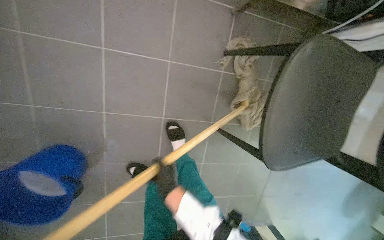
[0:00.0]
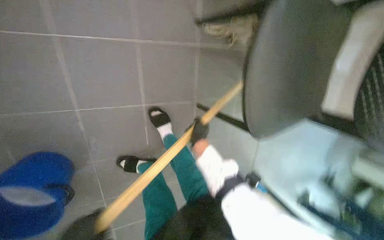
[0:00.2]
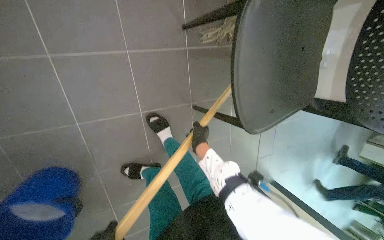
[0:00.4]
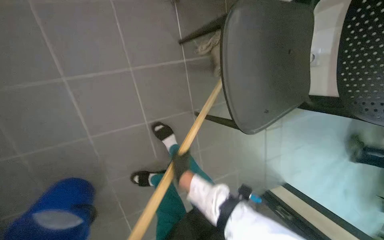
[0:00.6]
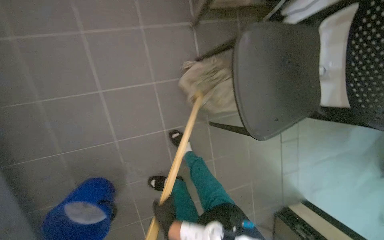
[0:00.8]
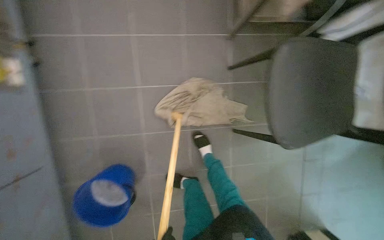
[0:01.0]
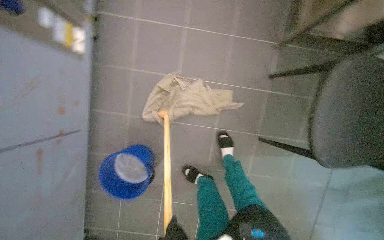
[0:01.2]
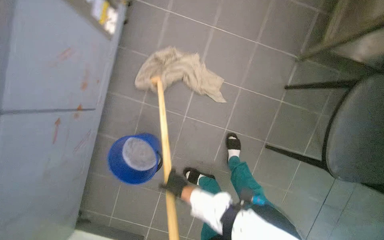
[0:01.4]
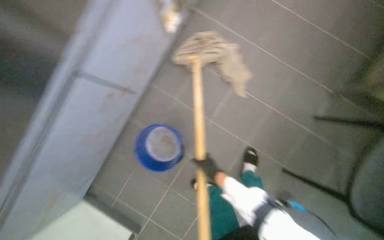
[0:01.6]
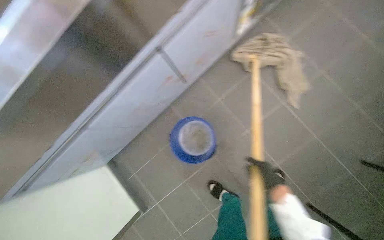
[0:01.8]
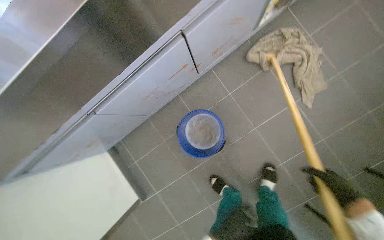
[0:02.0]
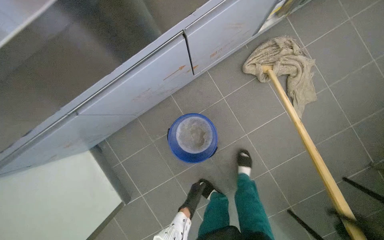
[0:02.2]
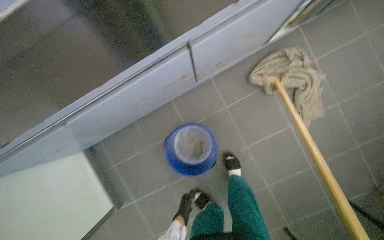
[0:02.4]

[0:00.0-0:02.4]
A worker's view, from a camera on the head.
Job: mopping floor.
The whole recording: Mopping kitchen floor. The worker mops the tiled floor in the kitchen area.
0:00.0 to 0:01.2: The view pans to the left by some 15 degrees.
0:01.2 to 0:02.4: The head travels about 50 cm. The scene turns roughly 50 degrees clockwise in the picture.

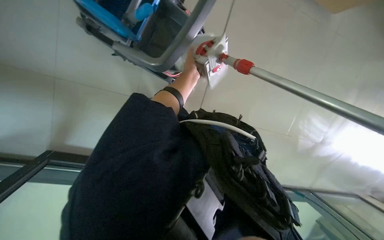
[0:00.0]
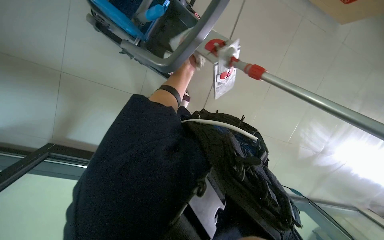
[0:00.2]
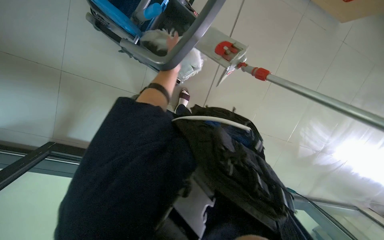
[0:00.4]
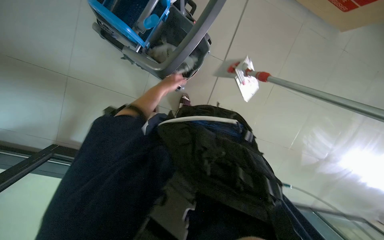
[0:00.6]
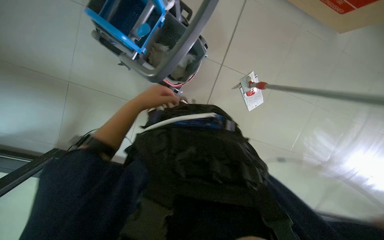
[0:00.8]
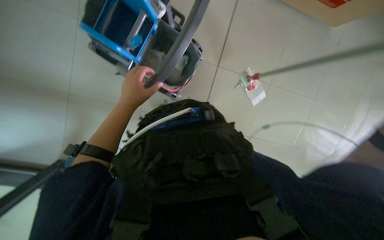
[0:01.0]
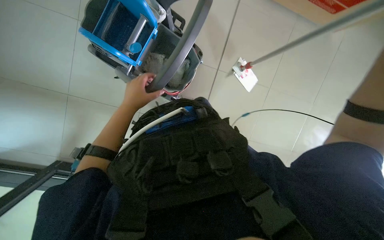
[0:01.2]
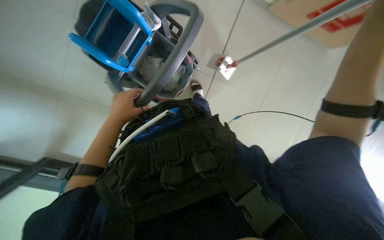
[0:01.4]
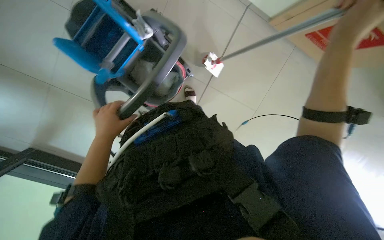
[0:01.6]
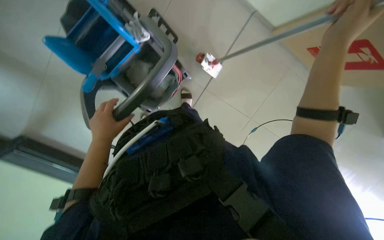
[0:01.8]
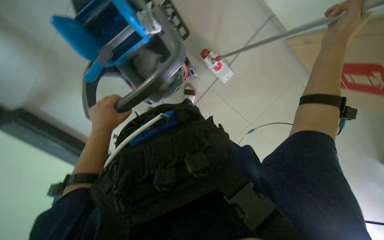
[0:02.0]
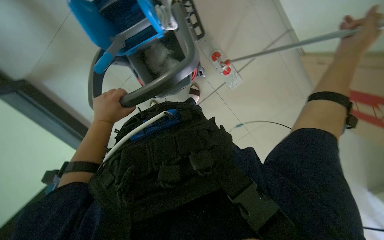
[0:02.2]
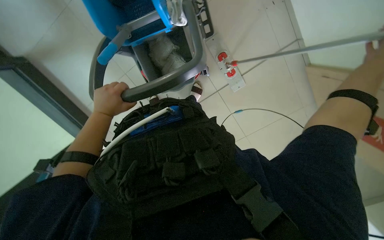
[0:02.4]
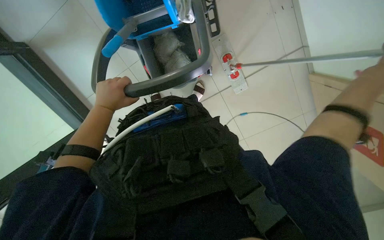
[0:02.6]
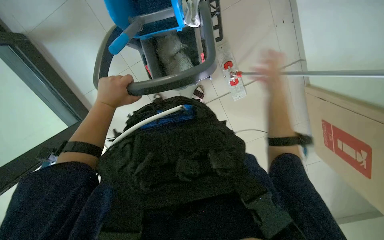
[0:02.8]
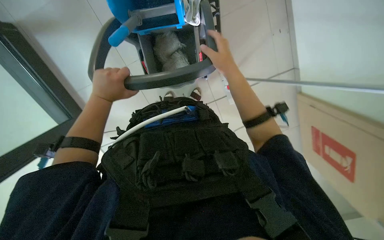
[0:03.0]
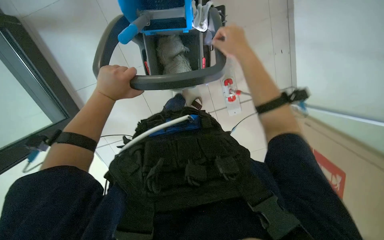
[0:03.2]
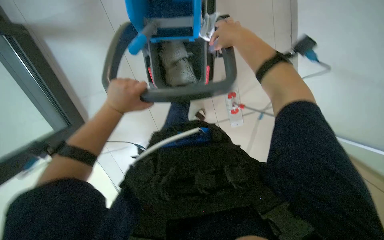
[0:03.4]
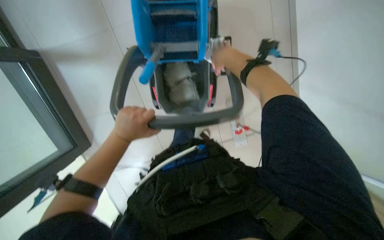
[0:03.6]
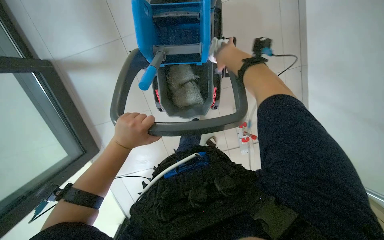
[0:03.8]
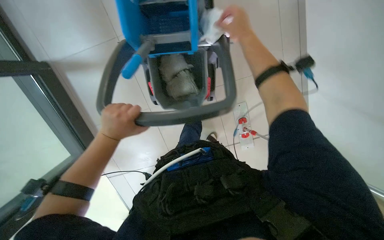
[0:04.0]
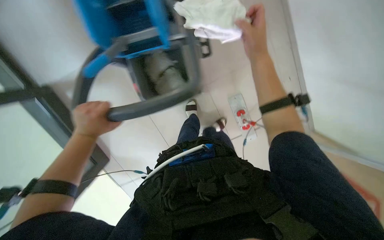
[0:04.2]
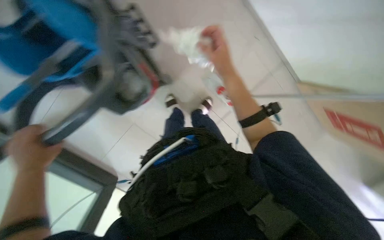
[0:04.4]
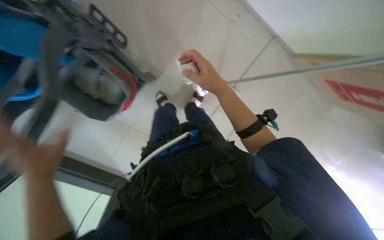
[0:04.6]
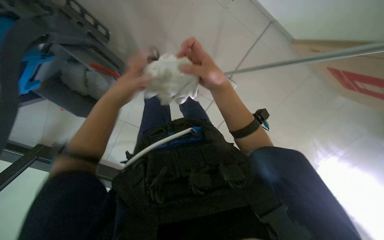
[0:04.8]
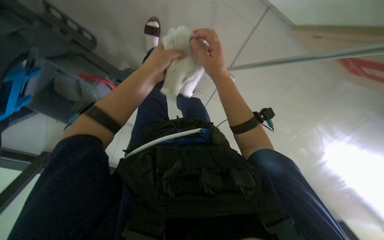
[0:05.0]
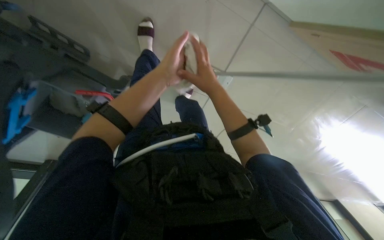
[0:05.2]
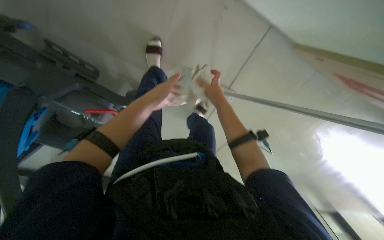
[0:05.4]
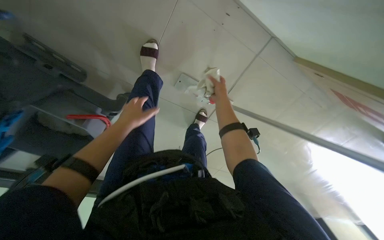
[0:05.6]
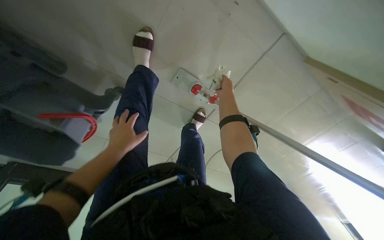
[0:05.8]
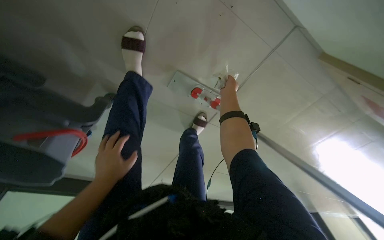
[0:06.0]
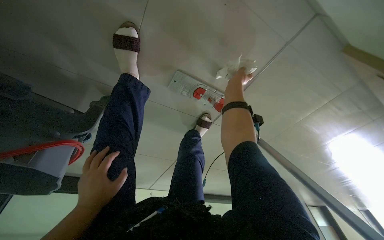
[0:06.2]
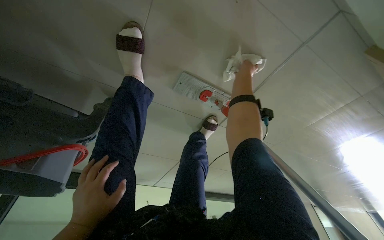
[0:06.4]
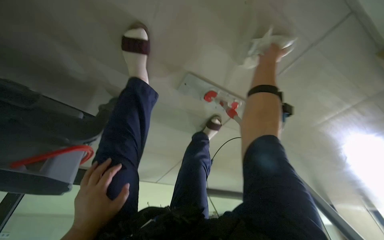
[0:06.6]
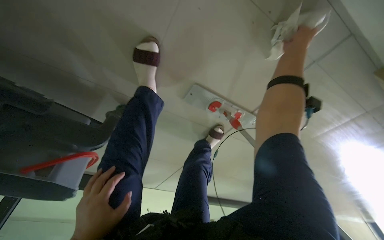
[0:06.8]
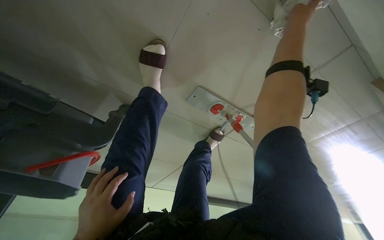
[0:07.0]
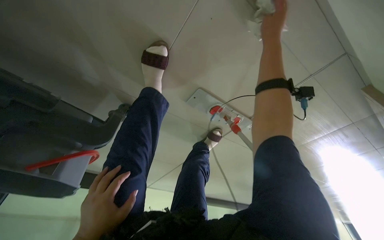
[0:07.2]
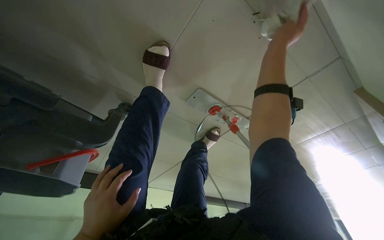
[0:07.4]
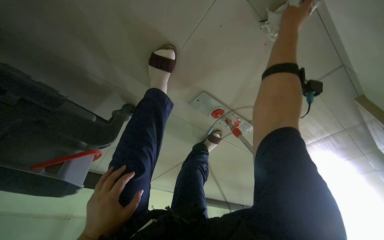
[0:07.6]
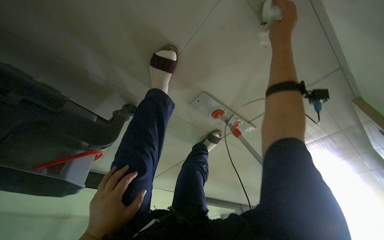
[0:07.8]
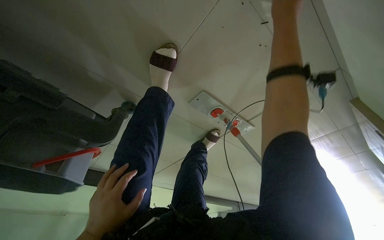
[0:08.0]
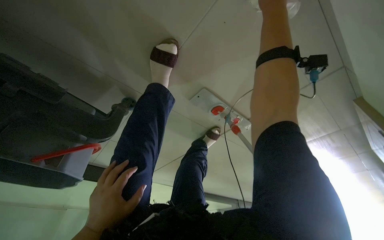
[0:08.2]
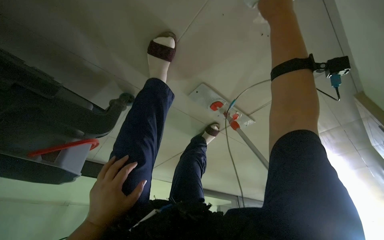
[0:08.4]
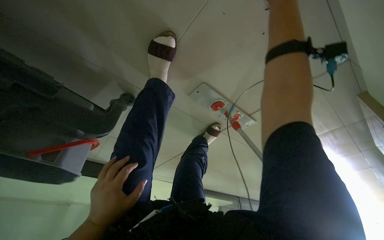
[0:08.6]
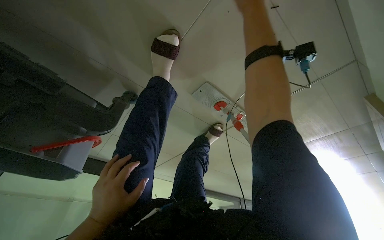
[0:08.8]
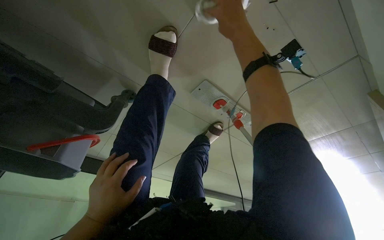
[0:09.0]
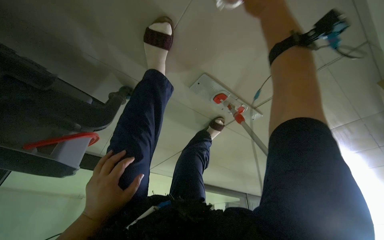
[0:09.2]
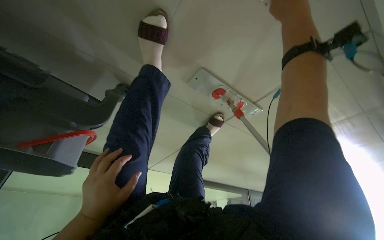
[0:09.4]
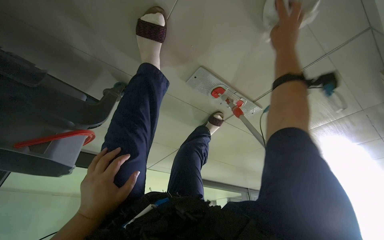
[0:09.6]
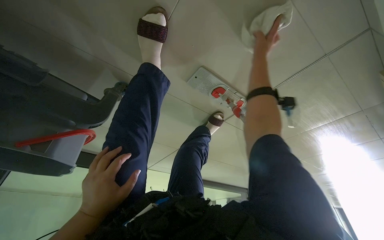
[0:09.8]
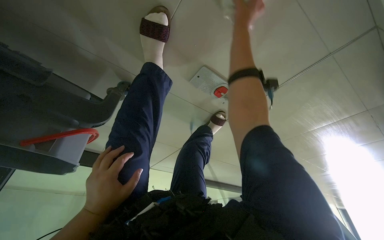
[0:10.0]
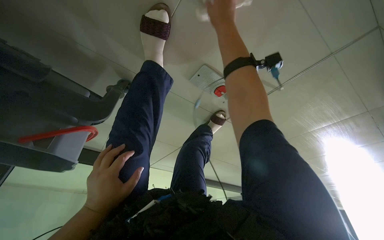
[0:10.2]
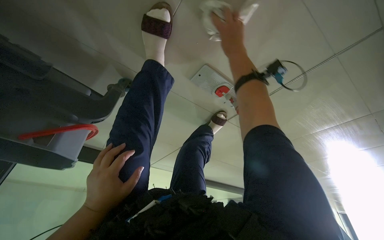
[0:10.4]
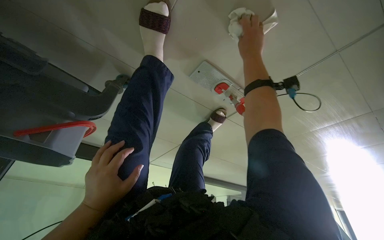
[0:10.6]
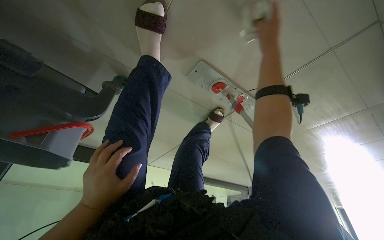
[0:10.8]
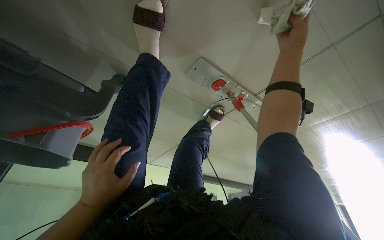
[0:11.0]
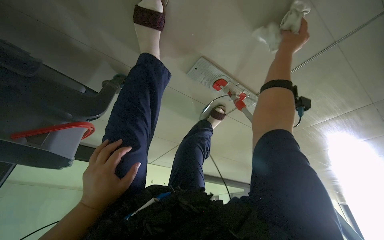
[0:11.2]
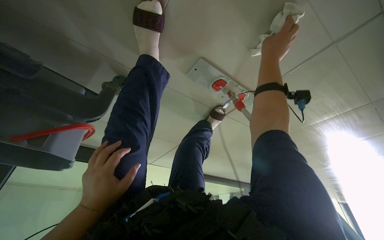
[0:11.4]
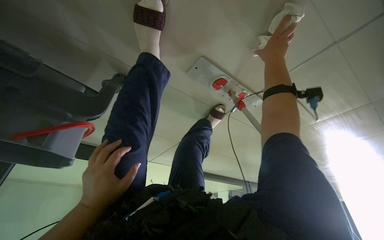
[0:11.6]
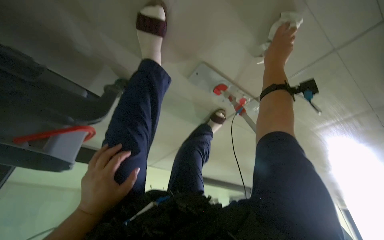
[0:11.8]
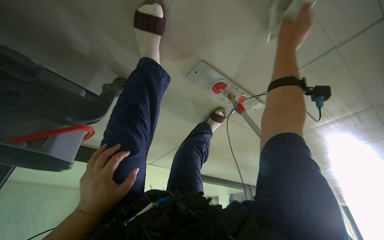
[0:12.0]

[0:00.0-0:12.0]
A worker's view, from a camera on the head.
Job: preparing cleaning supplies.
The whole recording: Wringing and reattaching mop head. The worker removes the mop head, wrings it in the bucket, and reattaches it to the mop handle.
0:01.6 to 0:03.0: Everything in view rotates approximately 30 degrees clockwise.
0:04.4 to 0:06.0: The wearer moves some 50 cm. The view tilts approximately 10 degrees downward.
0:06.0 to 0:07.6: The right hand goes some 35 cm up the picture and nearer to the camera.
0:09.0 to 0:10.4: The right hand shifts some 15 cm farther from the camera.
0:10.4 to 0:12.0: The right hand is displaced to the right by some 15 cm.

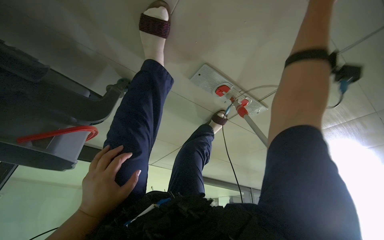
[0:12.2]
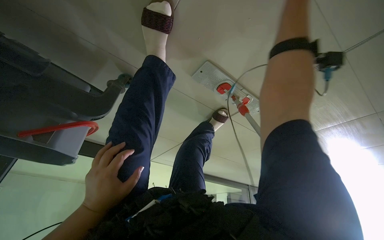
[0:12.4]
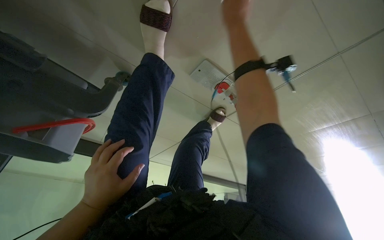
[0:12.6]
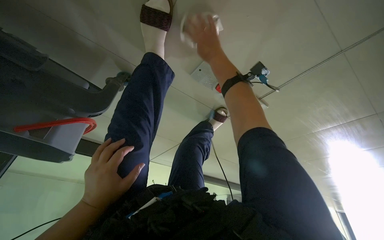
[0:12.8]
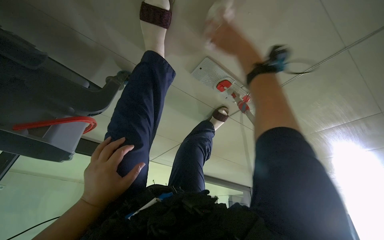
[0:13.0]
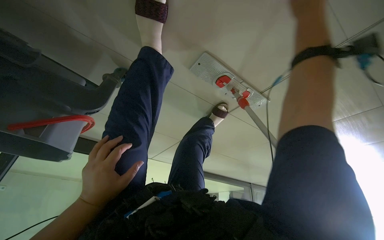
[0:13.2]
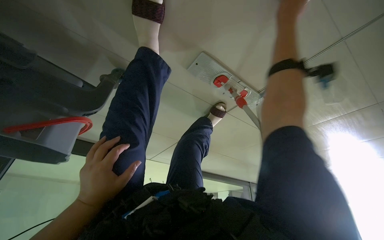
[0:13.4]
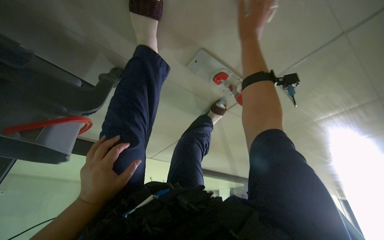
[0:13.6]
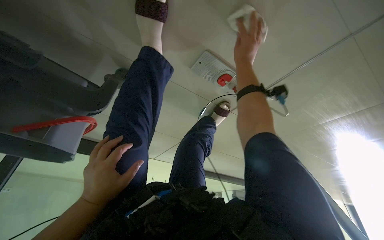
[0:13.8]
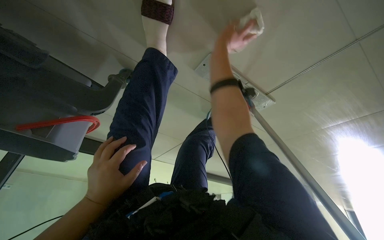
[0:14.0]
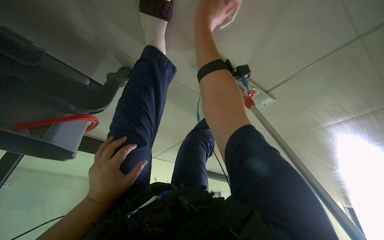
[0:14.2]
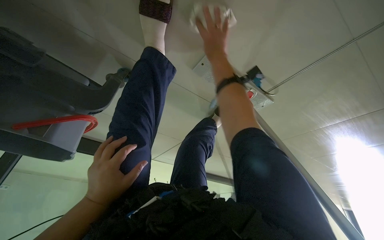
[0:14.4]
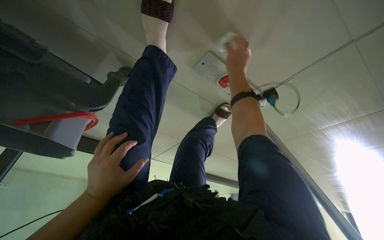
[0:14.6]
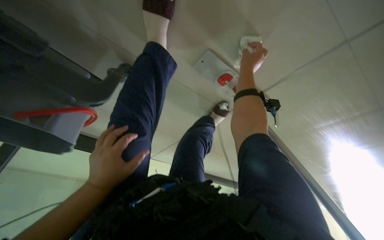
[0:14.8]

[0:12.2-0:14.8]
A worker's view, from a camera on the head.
Job: preparing cleaning supplies.
The whole recording: Wringing and reattaching mop head. The worker removes the mop head, wrings it in the bucket, and reattaches it to the mop handle.
0:13.4 to 0:14.8: The right hand travels farther from the camera and down the picture by approximately 15 cm, and goes to the left and returns, approximately 25 cm each way.

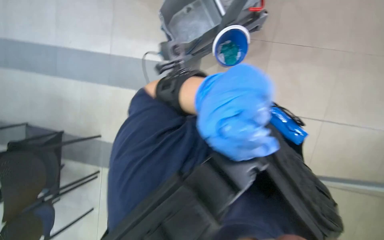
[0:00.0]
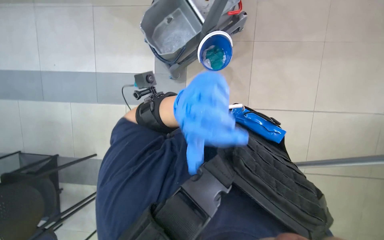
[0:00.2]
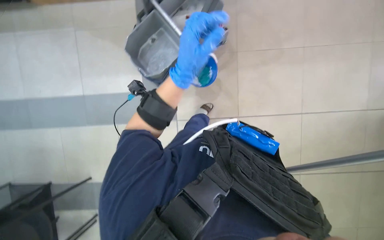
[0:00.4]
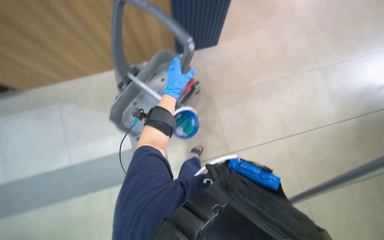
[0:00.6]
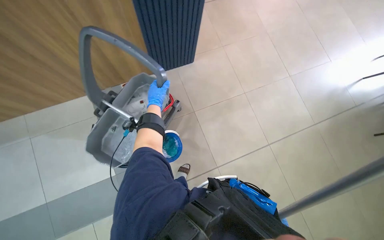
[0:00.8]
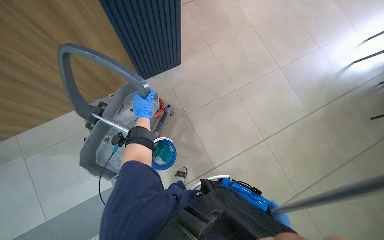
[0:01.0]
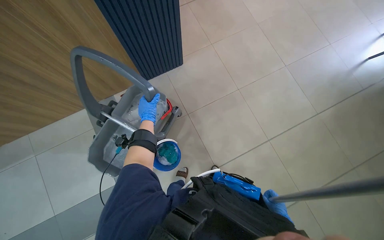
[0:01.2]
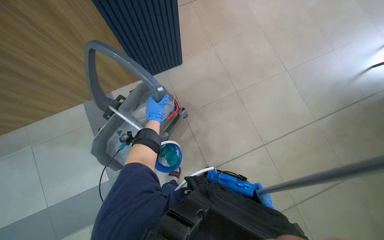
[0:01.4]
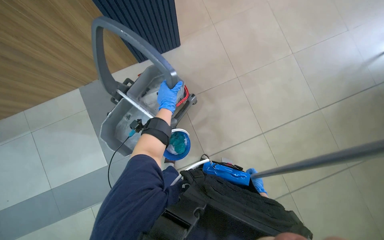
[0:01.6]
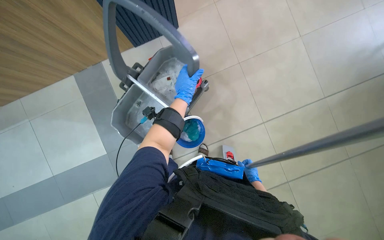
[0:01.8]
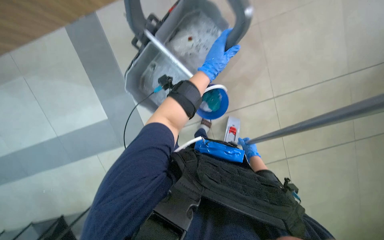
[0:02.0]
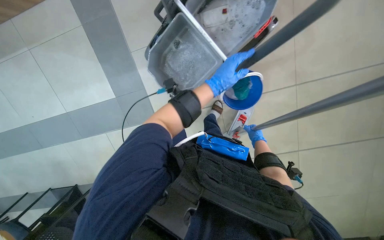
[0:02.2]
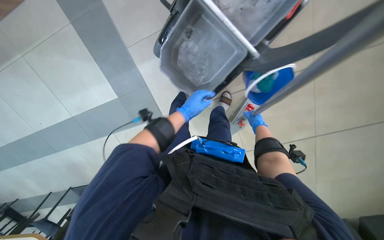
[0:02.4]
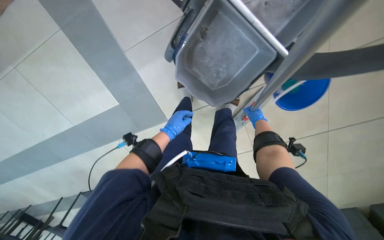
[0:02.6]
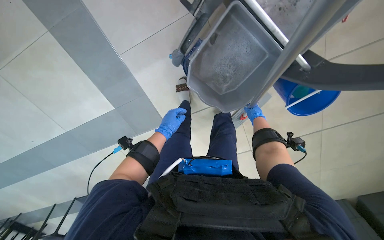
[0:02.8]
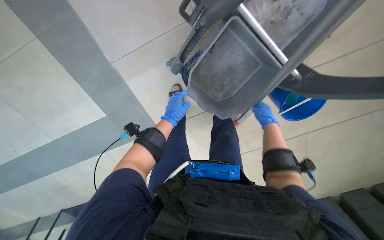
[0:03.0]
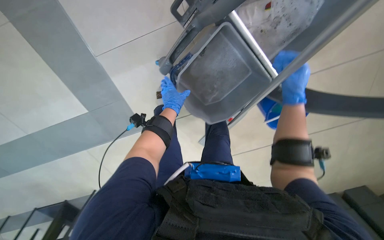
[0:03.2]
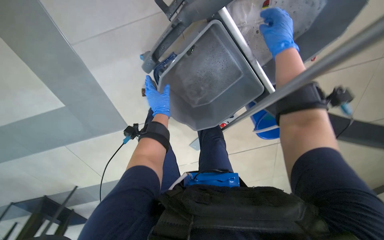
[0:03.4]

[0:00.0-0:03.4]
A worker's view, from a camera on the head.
Job: mopping floor.
The whole recording: Mopping floor. The worker mops the floor with a flat mop.
0:00.0 to 0:01.6: The head turns to the right by some 35 degrees.
0:01.6 to 0:03.4: The camera pitches downward, by roughly 30 degrees.
